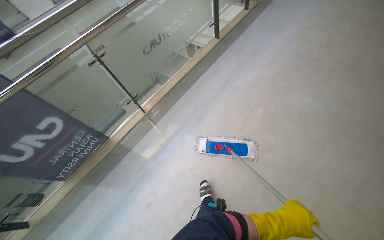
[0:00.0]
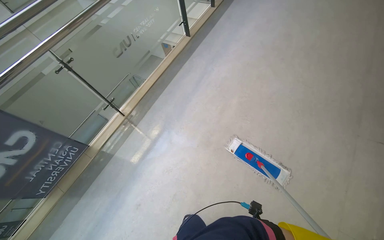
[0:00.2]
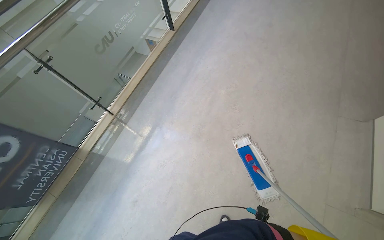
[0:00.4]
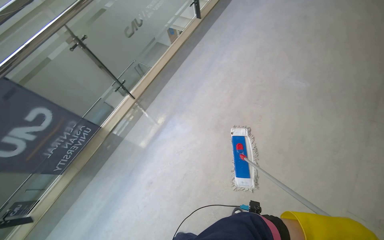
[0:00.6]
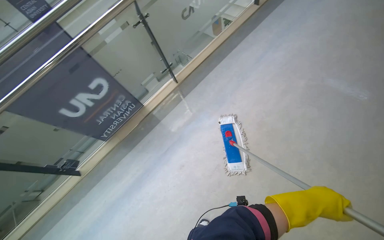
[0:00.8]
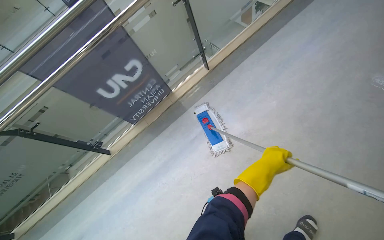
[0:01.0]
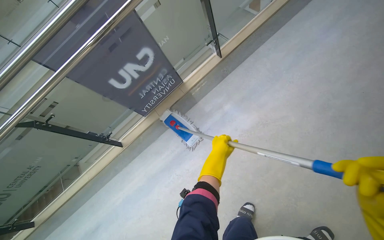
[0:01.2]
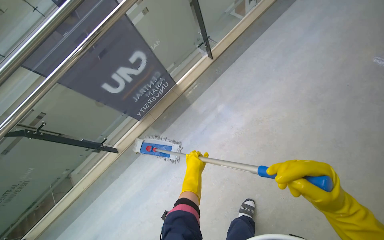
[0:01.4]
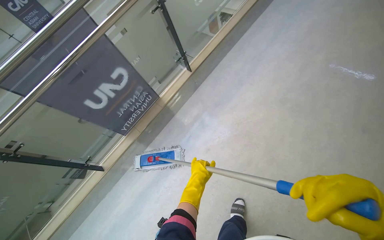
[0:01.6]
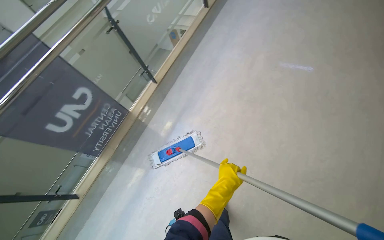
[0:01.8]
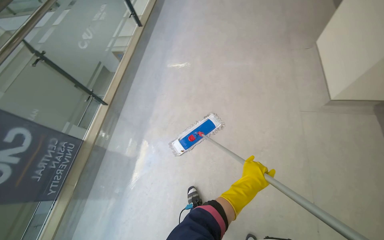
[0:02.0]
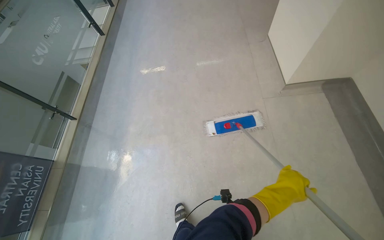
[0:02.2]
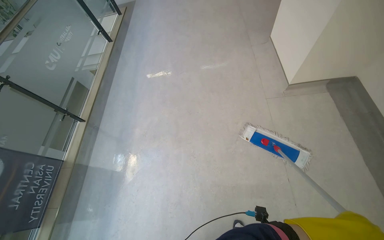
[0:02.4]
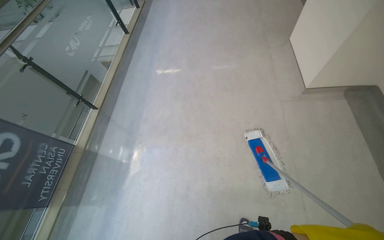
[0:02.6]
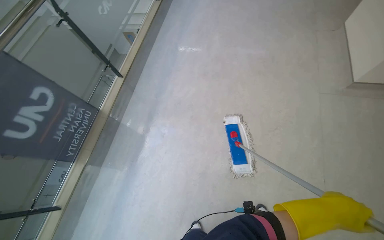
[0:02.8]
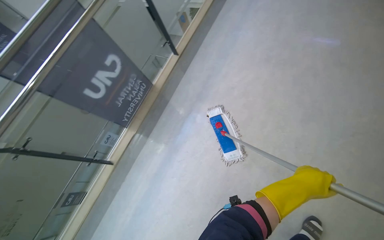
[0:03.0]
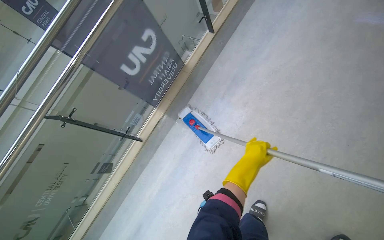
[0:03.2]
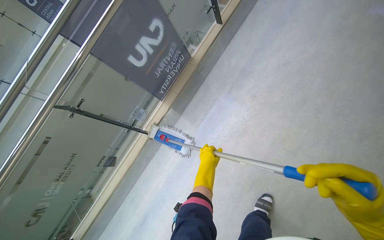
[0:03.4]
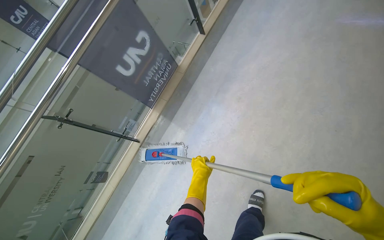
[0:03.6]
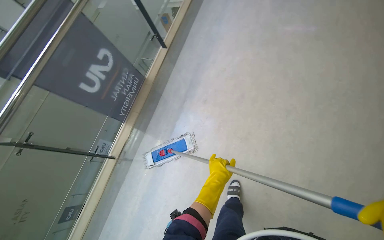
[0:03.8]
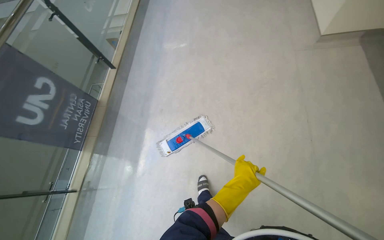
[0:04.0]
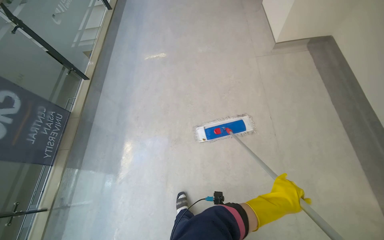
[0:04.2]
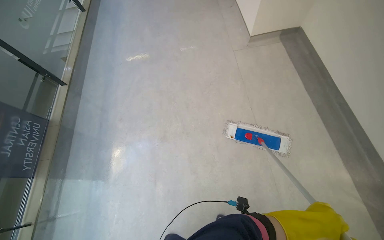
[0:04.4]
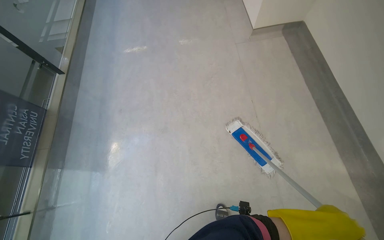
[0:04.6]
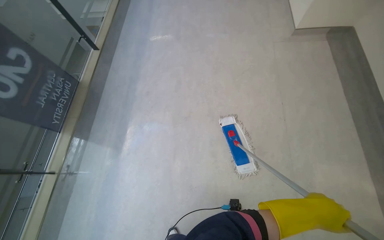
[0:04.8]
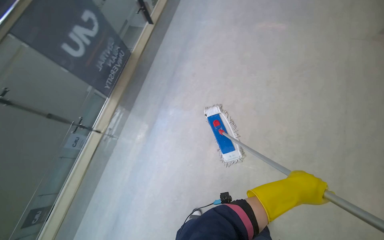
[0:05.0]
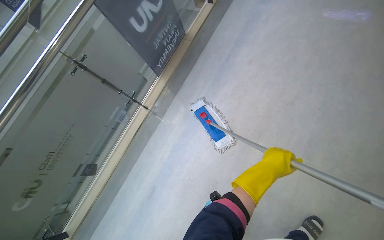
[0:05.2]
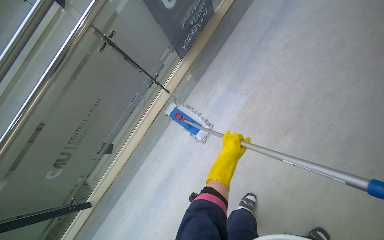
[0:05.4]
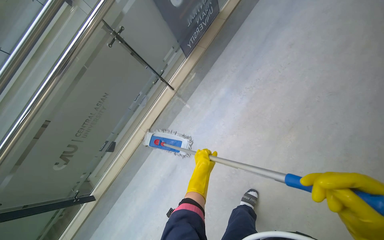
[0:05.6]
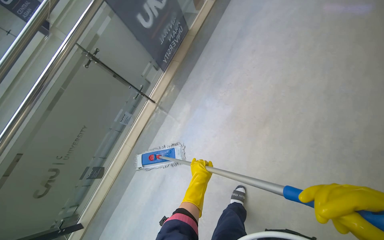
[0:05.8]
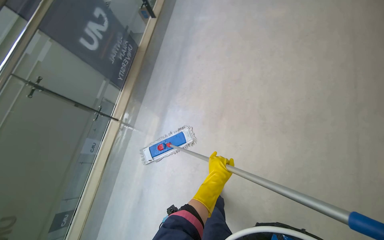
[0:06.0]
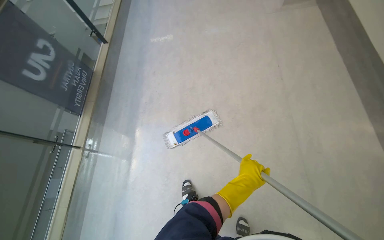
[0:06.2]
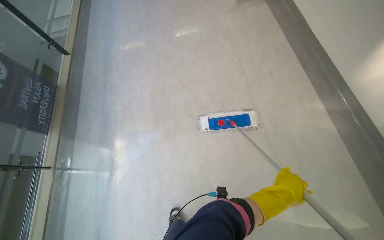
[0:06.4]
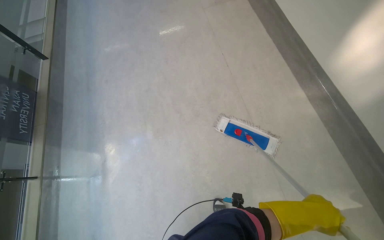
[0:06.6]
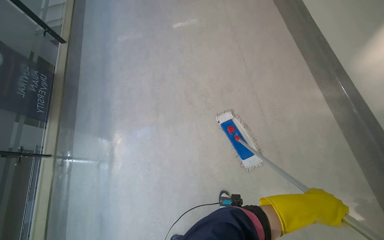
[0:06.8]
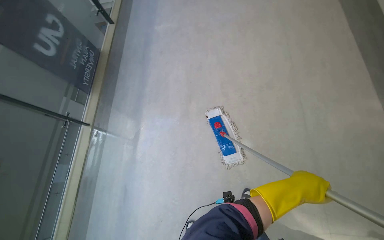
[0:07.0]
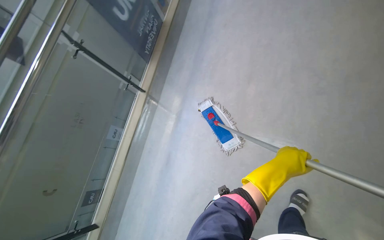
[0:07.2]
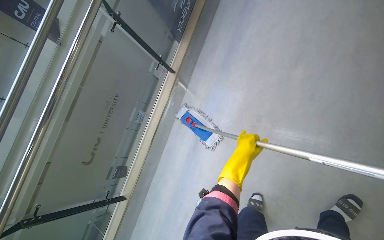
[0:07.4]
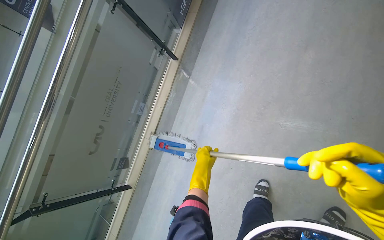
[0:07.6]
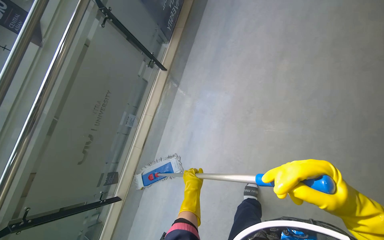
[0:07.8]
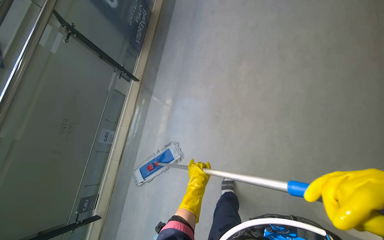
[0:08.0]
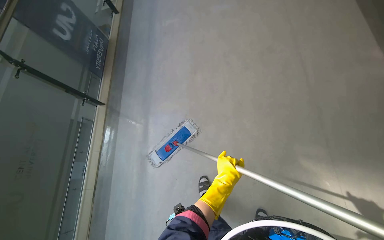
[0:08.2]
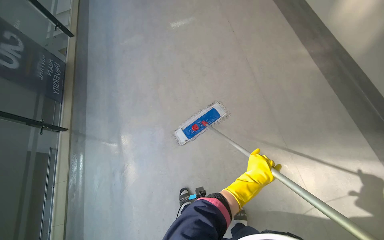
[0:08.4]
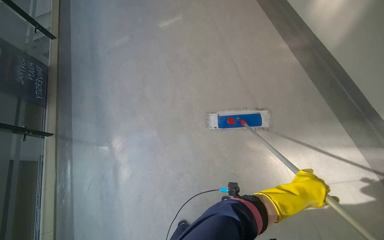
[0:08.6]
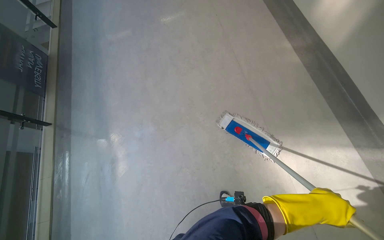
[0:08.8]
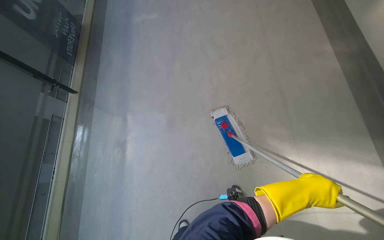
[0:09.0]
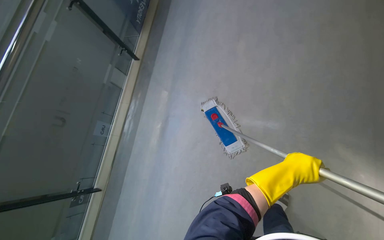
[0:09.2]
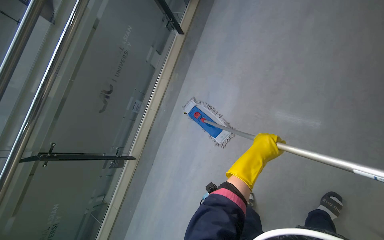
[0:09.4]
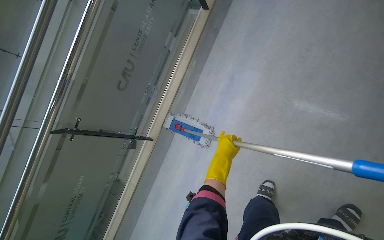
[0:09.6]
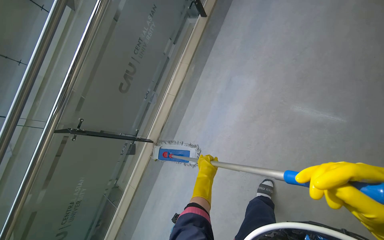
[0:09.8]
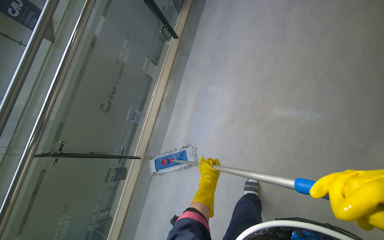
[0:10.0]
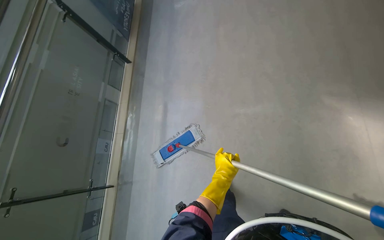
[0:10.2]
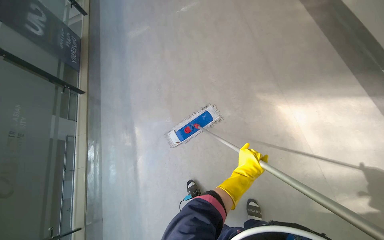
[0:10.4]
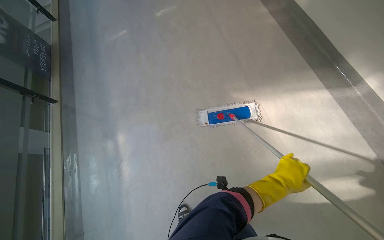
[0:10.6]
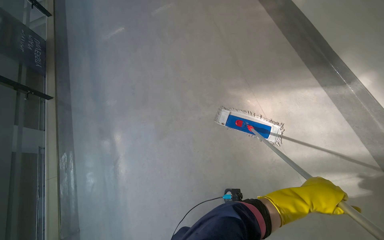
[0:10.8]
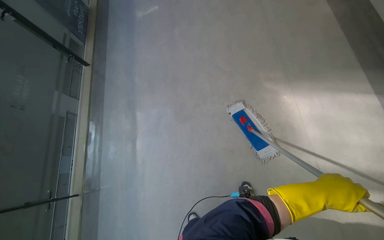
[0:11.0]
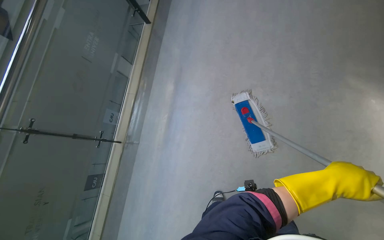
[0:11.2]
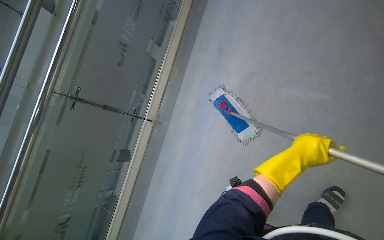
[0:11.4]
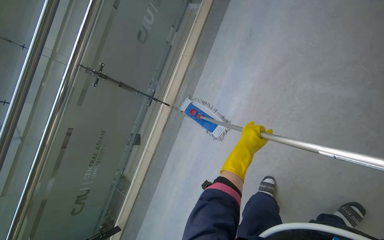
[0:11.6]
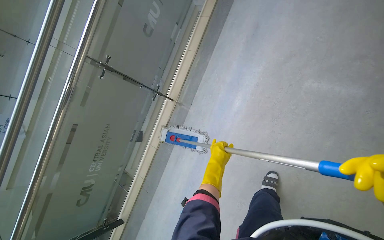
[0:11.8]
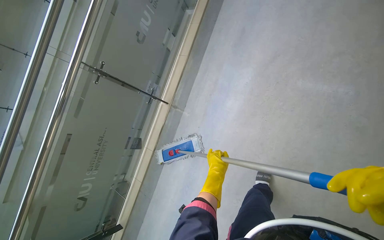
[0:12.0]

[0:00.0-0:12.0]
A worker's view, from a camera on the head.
Job: mopping floor.
The whole recording: Mopping hallway floor. The worker mops the hallway floor using a flat mop and a bucket.
0:00.0 to 0:01.6: The wearer moves roughly 50 cm.
0:01.6 to 0:03.0: The head travels about 40 cm.
0:03.0 to 0:04.4: The head travels roughly 50 cm. The wearer looks some 35 degrees further to the right.
0:04.4 to 0:06.0: The wearer looks roughly 25 degrees further to the left.
0:06.0 to 0:07.6: The wearer looks roughly 10 degrees further downward.
0:07.6 to 0:09.0: The wearer moves some 40 cm. The head turns to the right by approximately 35 degrees. The view tilts approximately 15 degrees upward.
0:09.0 to 0:10.4: The wearer looks some 45 degrees further to the right.

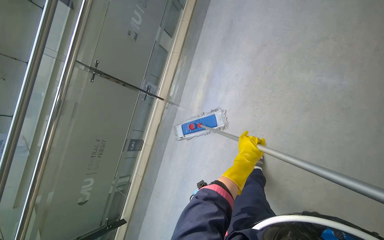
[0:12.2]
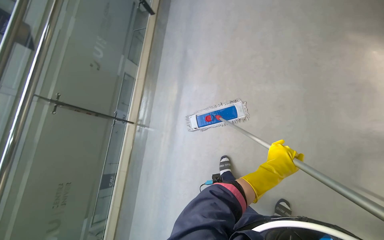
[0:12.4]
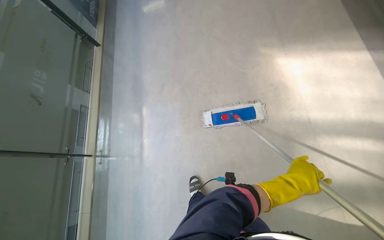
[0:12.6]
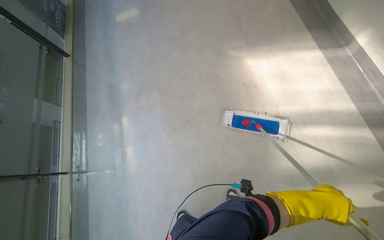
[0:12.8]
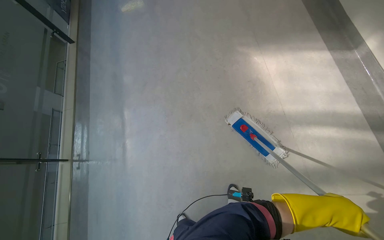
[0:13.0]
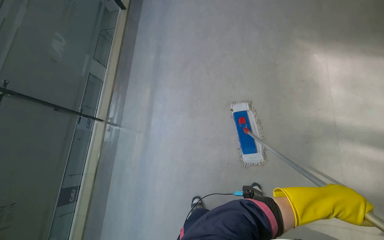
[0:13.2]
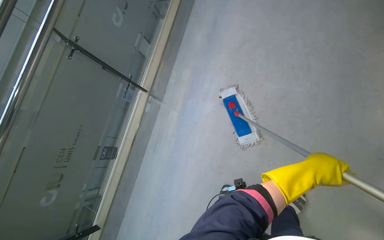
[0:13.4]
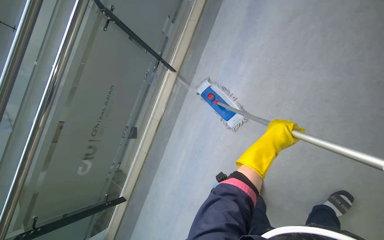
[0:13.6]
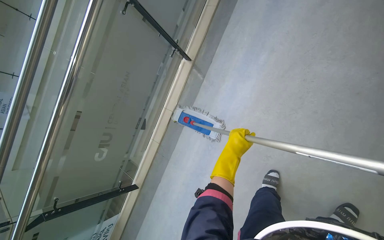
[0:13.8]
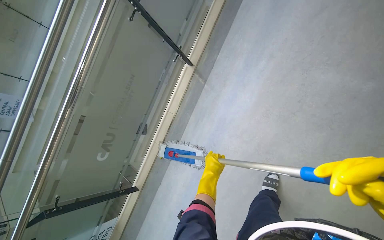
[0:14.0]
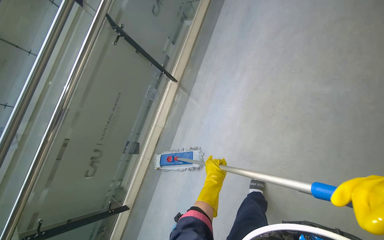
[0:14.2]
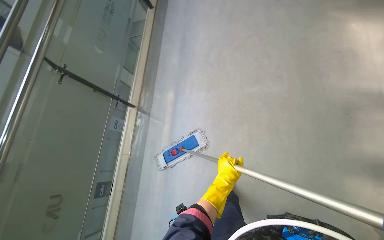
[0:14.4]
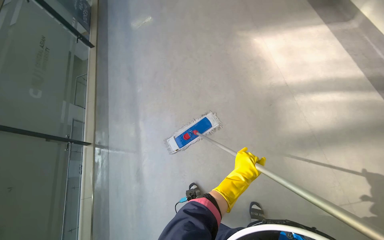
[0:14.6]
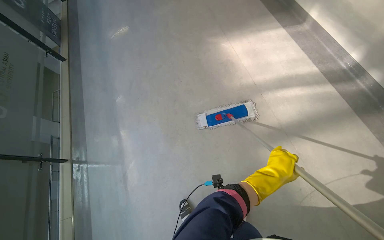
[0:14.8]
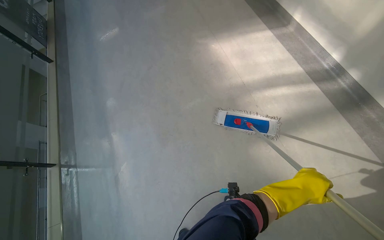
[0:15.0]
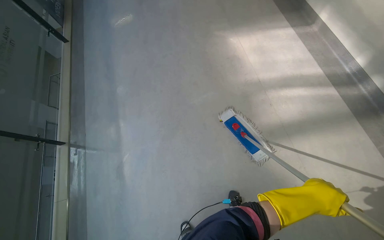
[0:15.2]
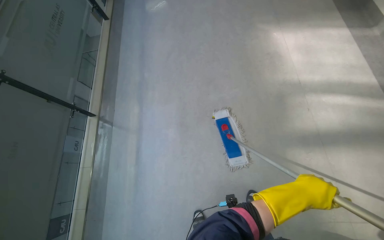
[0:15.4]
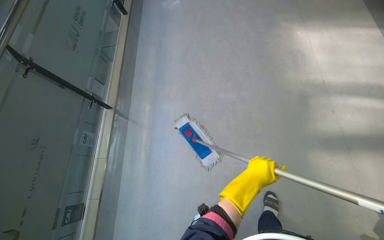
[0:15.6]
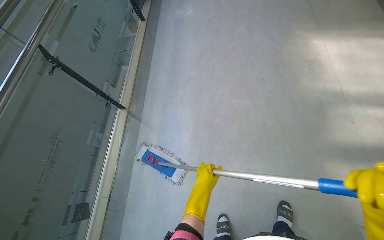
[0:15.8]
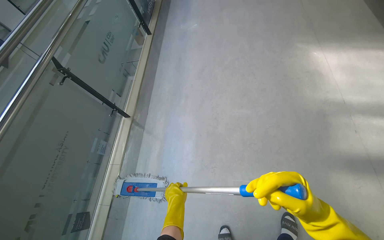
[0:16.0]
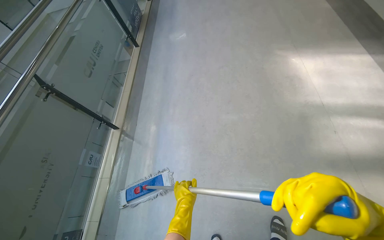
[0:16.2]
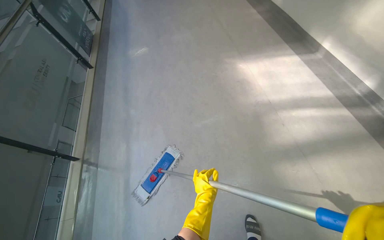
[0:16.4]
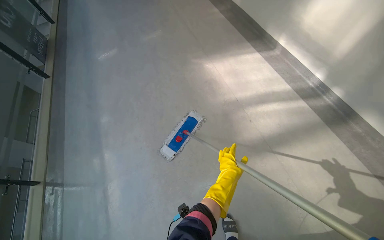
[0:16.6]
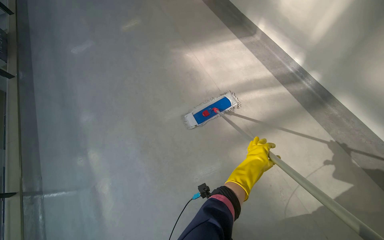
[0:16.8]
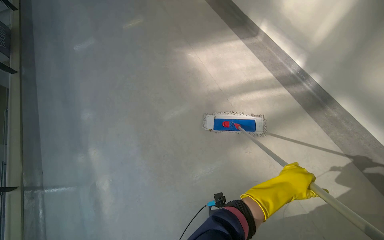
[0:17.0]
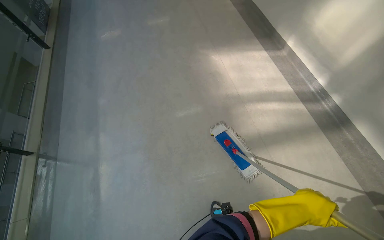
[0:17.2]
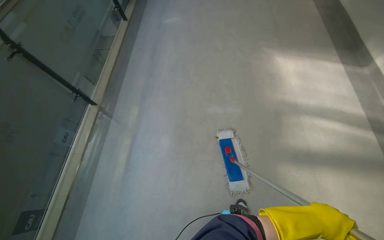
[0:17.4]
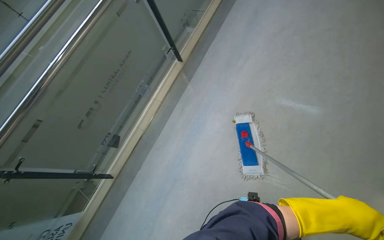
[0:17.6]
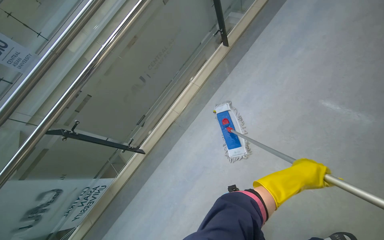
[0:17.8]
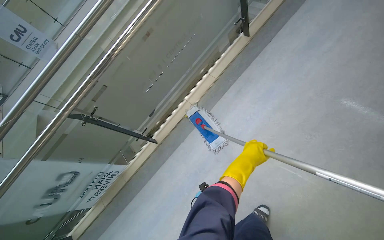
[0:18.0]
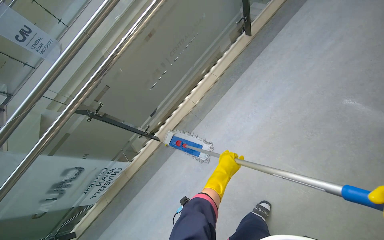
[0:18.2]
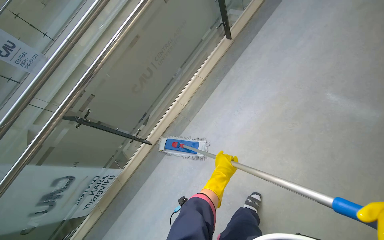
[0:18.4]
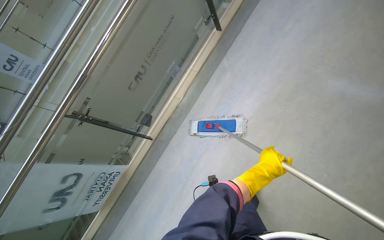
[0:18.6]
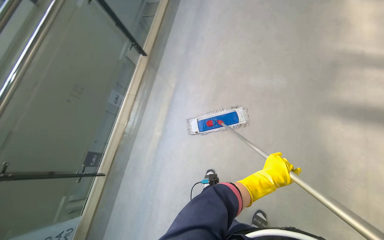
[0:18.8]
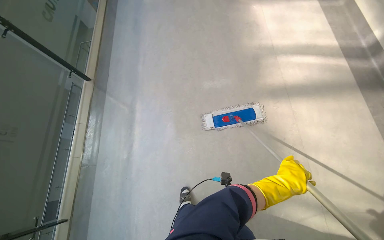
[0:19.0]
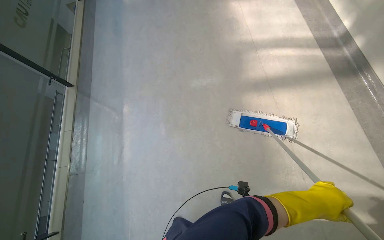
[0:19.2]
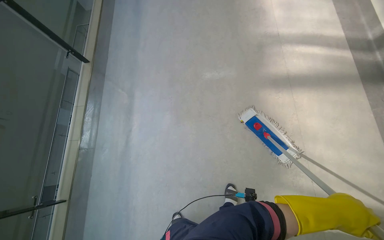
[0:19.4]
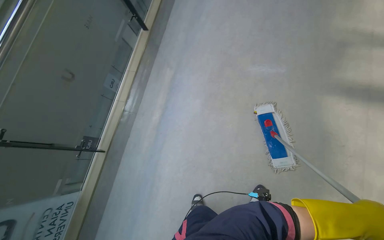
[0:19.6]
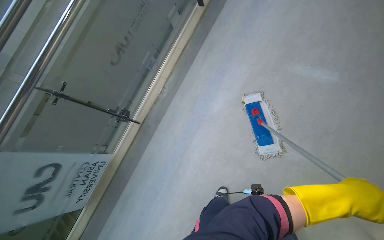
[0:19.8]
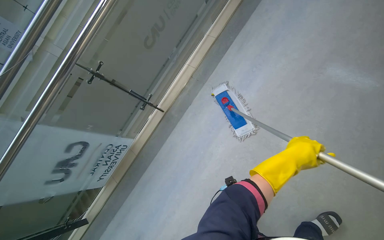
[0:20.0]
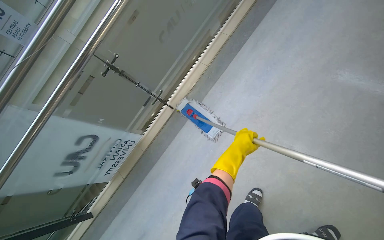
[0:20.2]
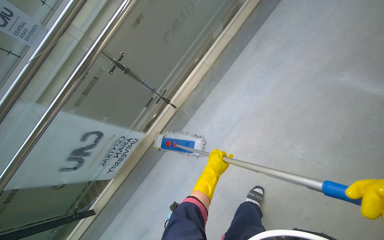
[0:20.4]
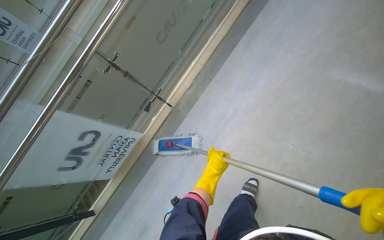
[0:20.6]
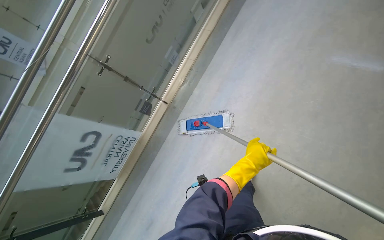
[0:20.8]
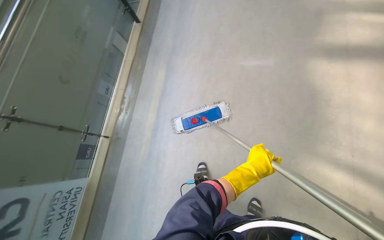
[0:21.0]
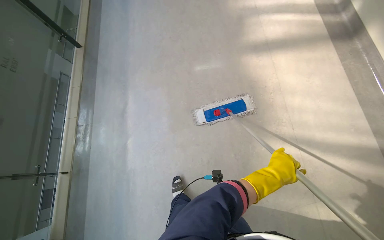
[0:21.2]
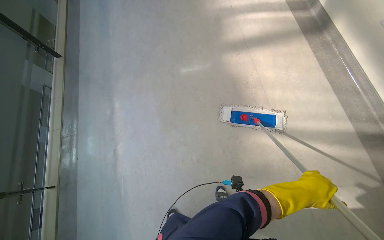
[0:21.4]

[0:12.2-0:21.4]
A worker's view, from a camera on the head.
Job: mopping floor.
The whole recording: Mopping hallway floor. The worker mops the hallway floor using a flat mop and a bucket.
0:16.8 to 0:18.4: The camera travels approximately 40 cm. The wearer looks approximately 45 degrees further to the left.
